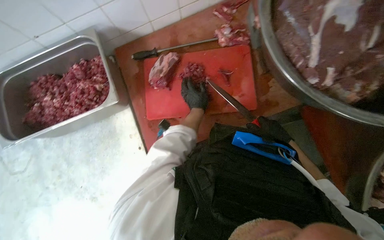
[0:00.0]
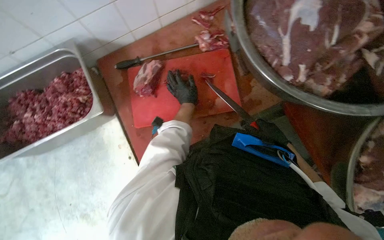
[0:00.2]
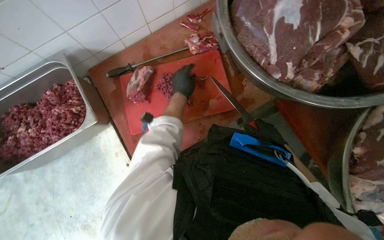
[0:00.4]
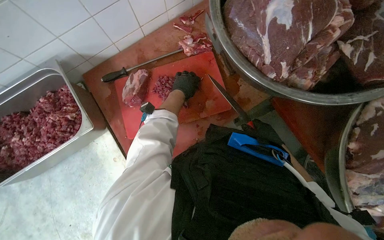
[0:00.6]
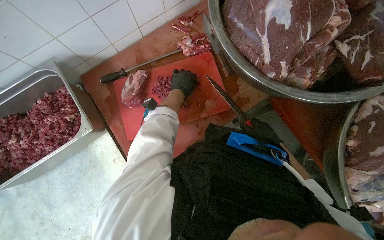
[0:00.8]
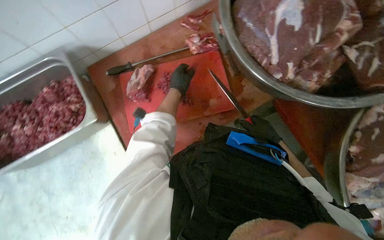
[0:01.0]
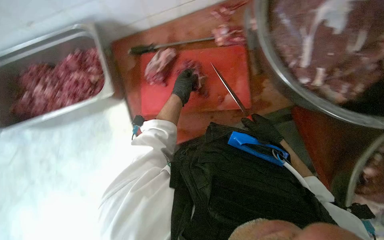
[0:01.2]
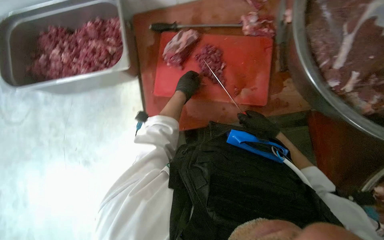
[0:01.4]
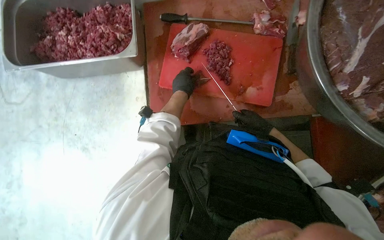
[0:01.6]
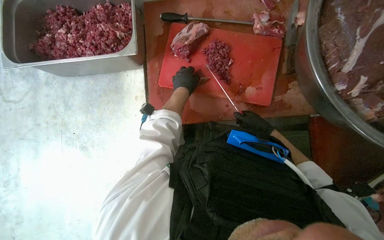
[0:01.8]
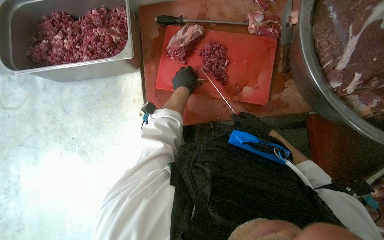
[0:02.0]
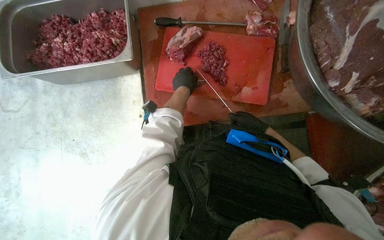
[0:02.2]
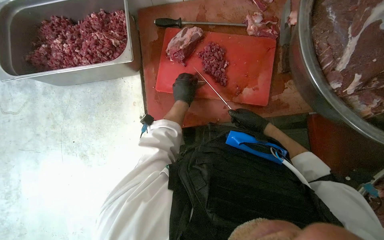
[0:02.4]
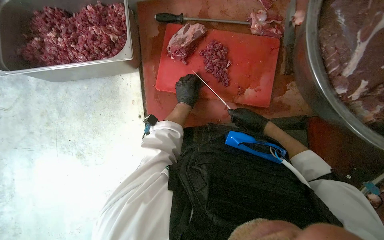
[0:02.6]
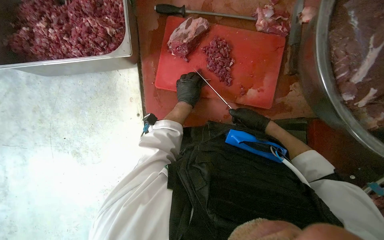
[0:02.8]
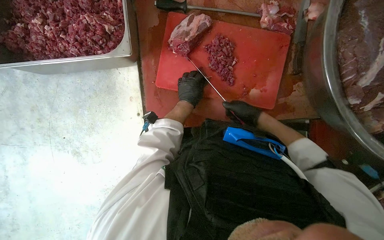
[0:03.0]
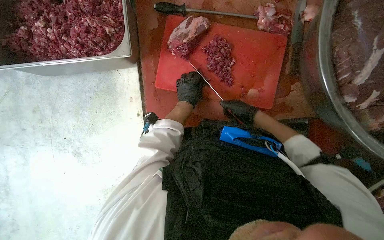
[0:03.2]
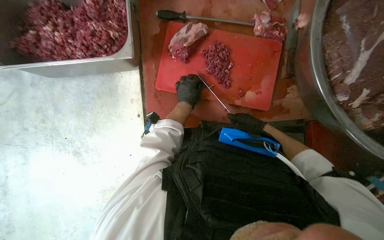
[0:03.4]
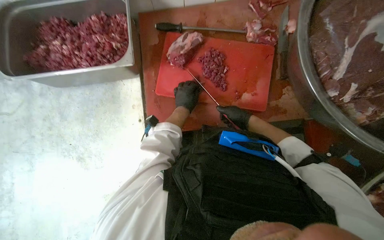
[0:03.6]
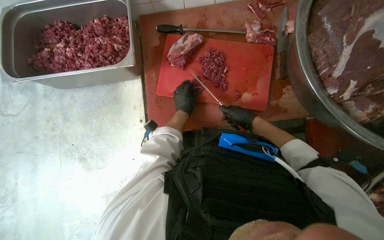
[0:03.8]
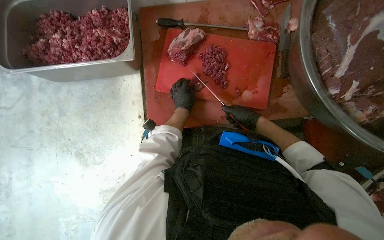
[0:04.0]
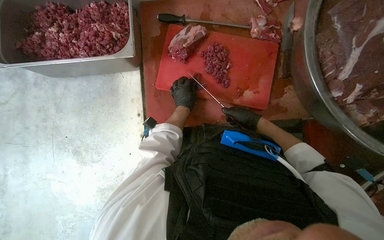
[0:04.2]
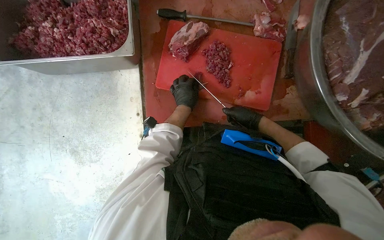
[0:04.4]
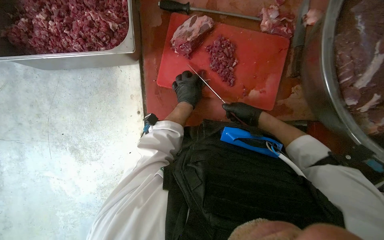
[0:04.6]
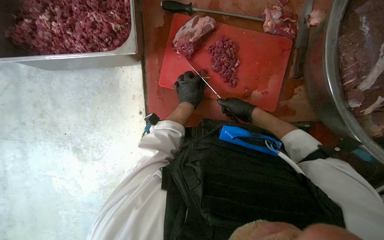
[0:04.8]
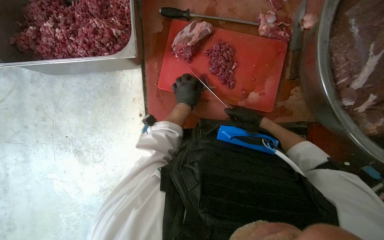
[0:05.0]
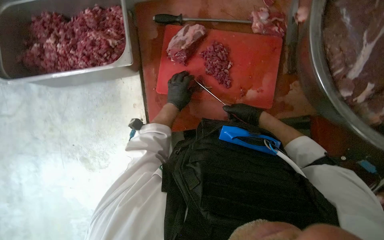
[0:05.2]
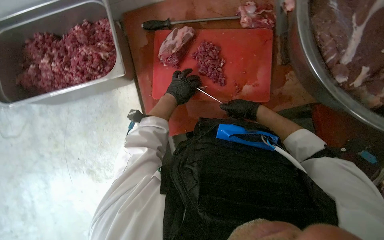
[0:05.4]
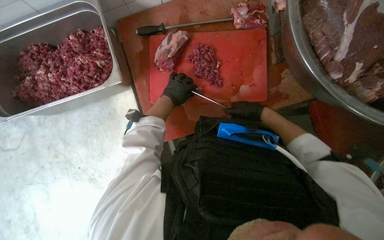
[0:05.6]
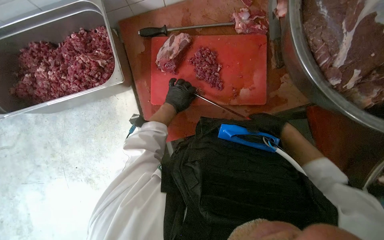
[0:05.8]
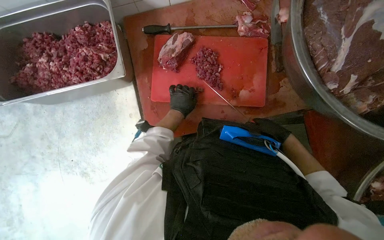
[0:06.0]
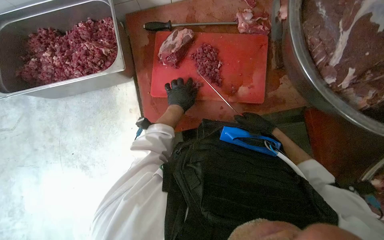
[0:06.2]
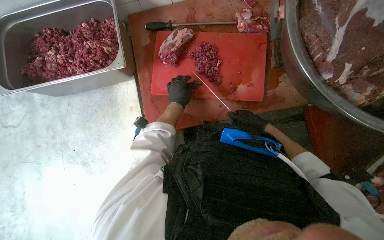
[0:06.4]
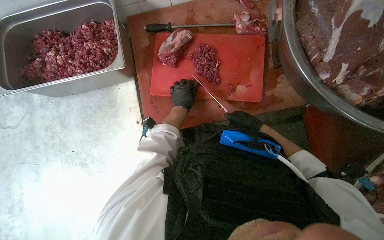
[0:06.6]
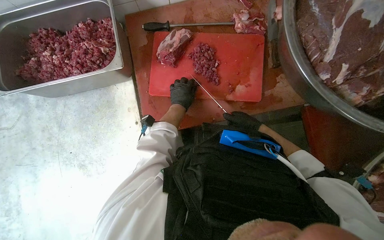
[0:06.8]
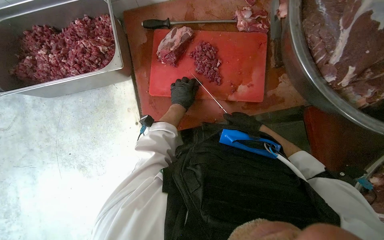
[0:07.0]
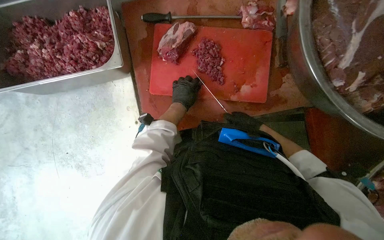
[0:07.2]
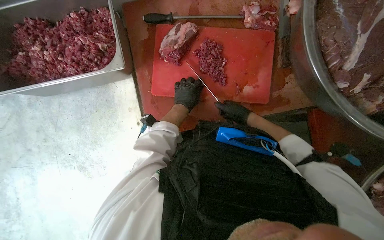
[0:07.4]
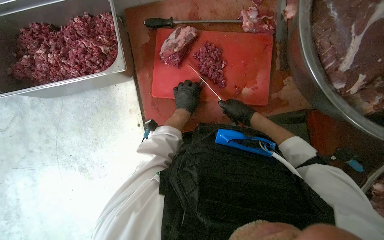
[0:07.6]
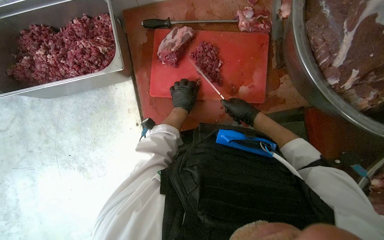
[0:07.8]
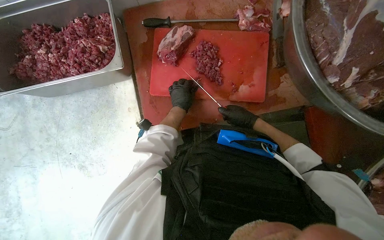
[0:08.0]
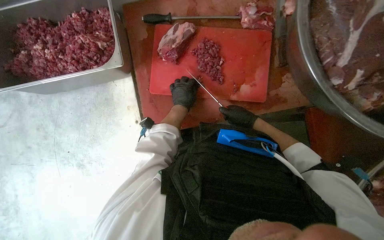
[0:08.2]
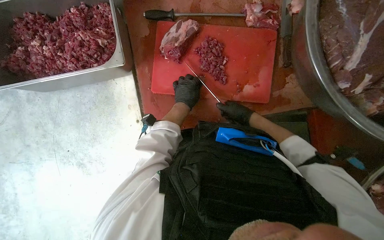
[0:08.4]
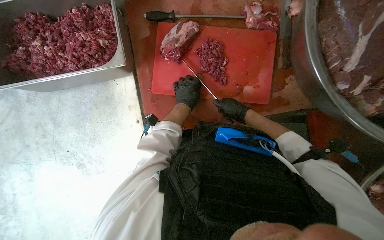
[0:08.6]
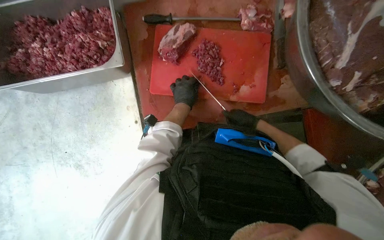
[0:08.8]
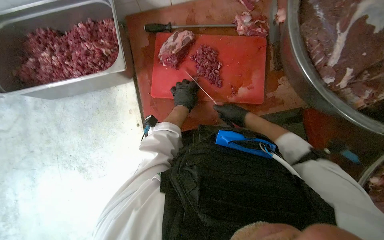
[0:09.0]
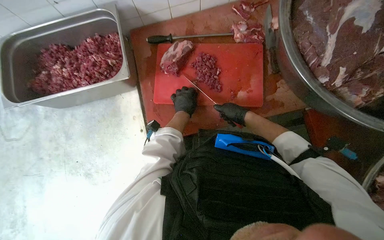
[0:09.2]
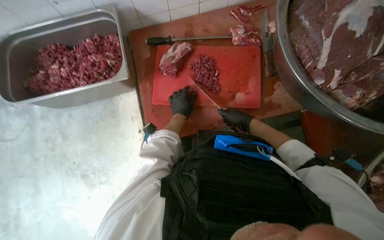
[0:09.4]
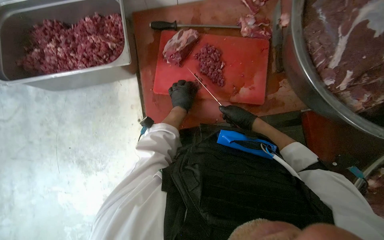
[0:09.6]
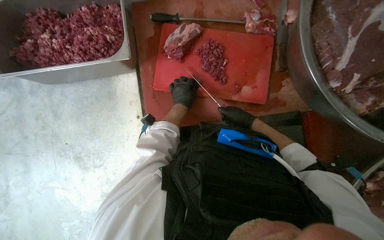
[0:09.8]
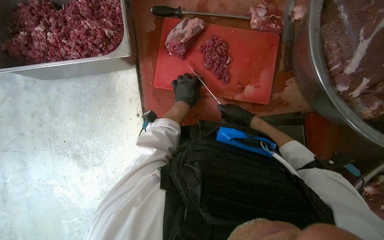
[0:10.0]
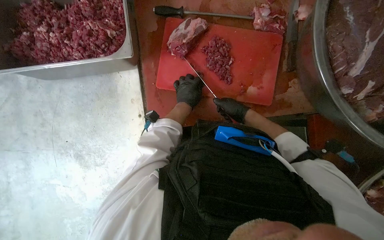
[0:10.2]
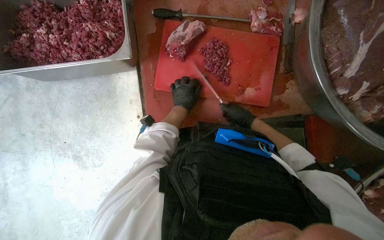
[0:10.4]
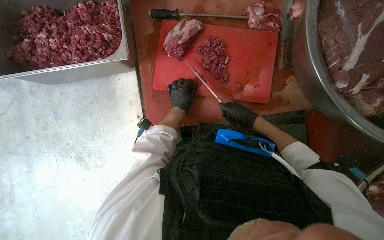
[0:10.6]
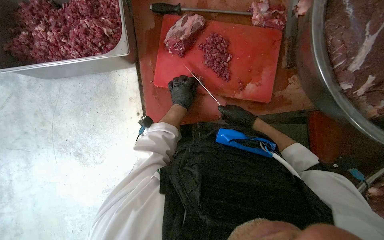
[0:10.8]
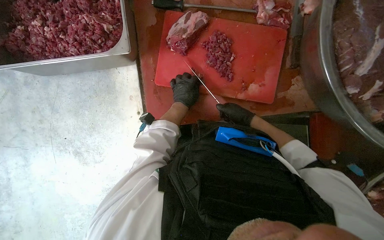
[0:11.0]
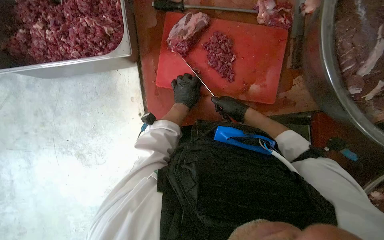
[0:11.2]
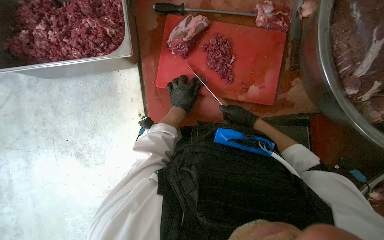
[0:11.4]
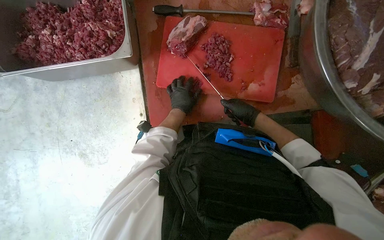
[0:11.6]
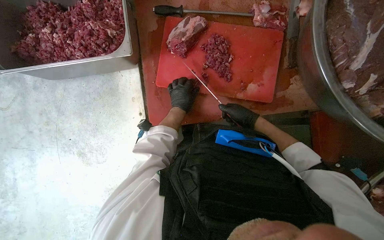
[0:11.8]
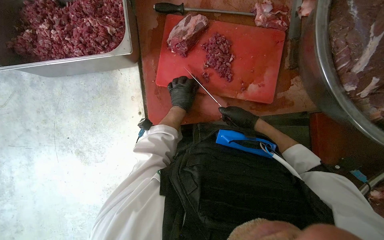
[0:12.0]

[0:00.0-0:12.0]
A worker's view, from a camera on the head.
Job: preparing food.
The whole recording: Cutting meat on a board. The worker cuts pieces of meat on a red chopping board with a knife.
1.6 to 4.4 s: The hands are busy where they are.
4.4 to 6.0 s: The right hand heads to the right, covering some 10 cm.
6.0 to 7.6 s: The right hand shifts roughly 15 cm to the left and up the picture.
7.6 to 12.0 s: The hands stay close to where they were, moving slightly.

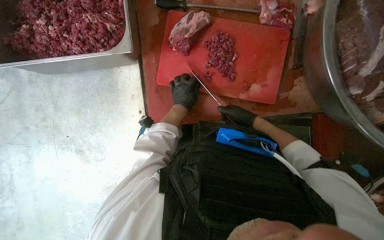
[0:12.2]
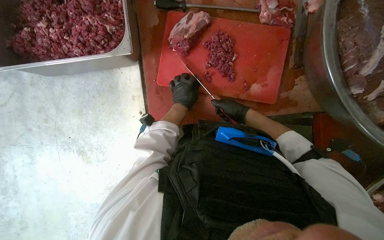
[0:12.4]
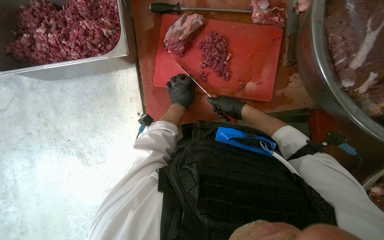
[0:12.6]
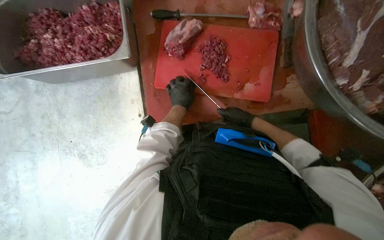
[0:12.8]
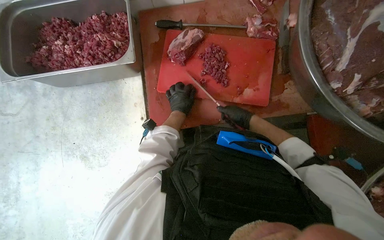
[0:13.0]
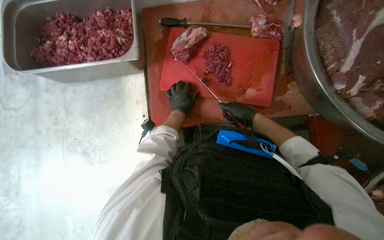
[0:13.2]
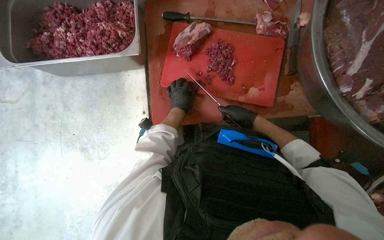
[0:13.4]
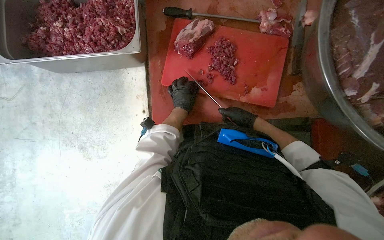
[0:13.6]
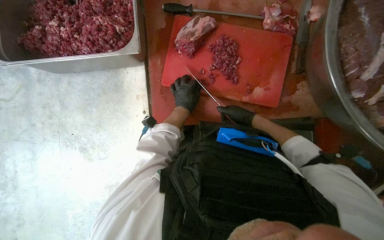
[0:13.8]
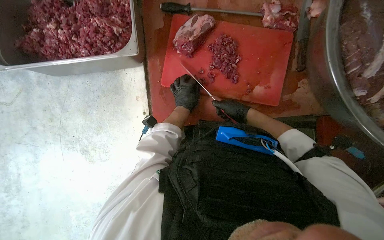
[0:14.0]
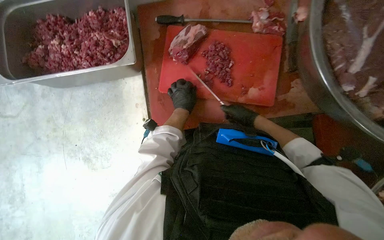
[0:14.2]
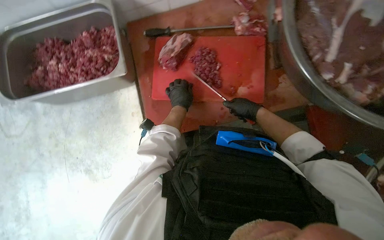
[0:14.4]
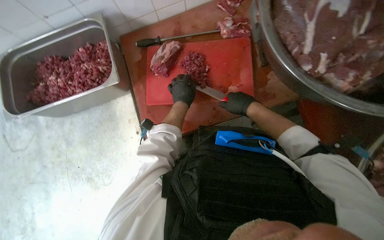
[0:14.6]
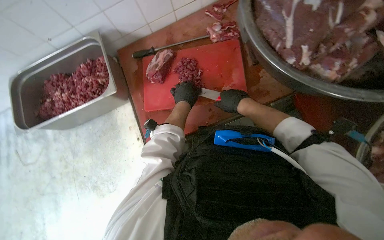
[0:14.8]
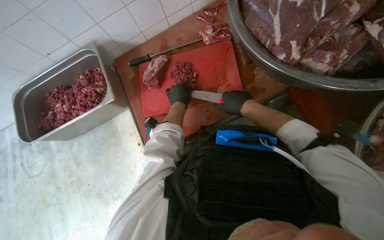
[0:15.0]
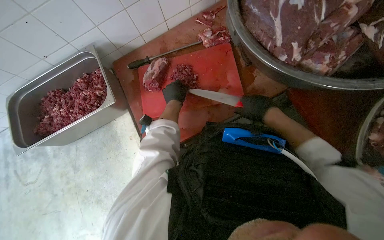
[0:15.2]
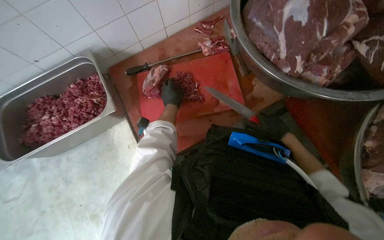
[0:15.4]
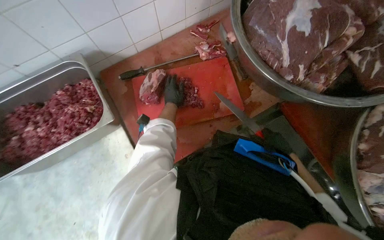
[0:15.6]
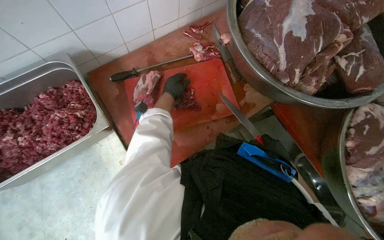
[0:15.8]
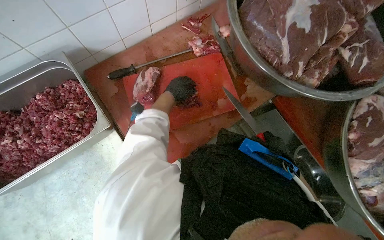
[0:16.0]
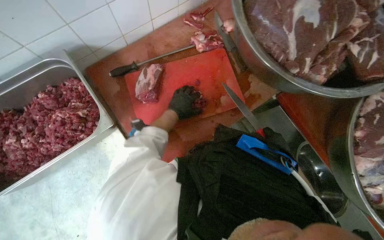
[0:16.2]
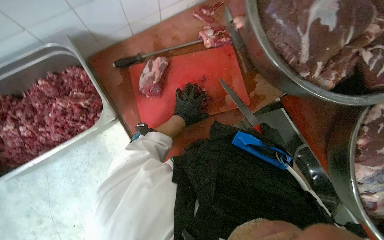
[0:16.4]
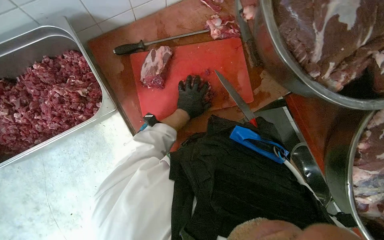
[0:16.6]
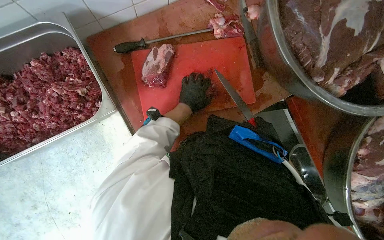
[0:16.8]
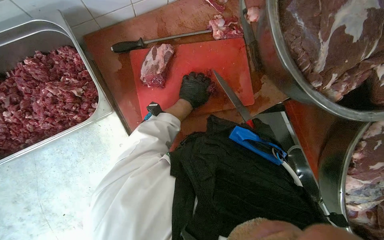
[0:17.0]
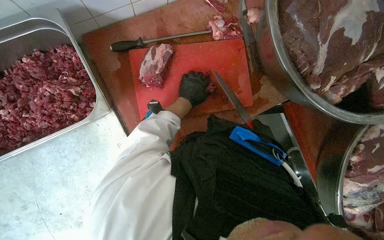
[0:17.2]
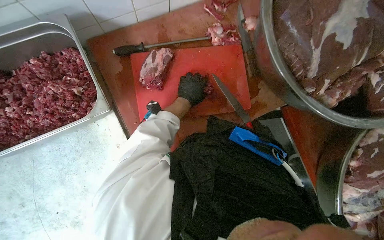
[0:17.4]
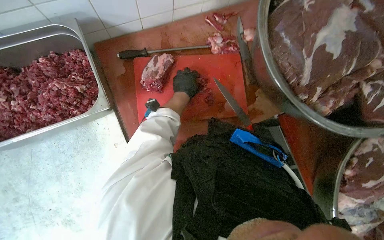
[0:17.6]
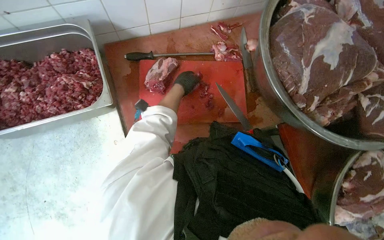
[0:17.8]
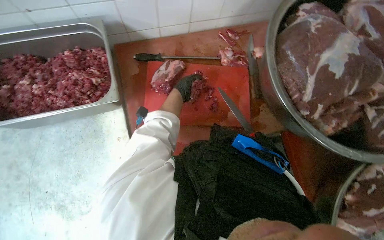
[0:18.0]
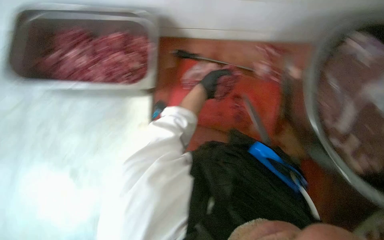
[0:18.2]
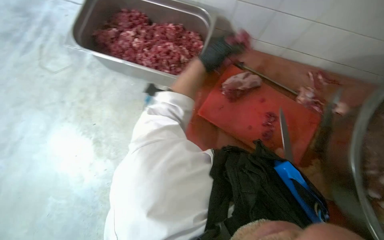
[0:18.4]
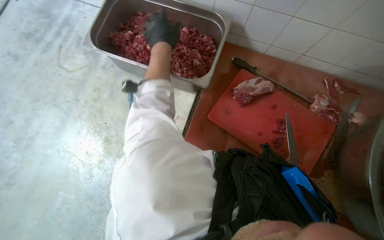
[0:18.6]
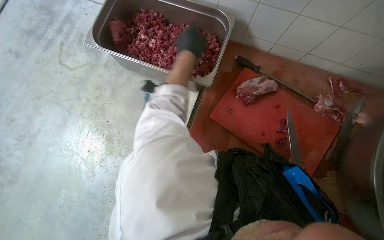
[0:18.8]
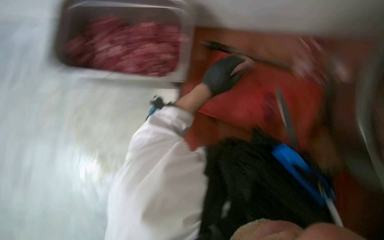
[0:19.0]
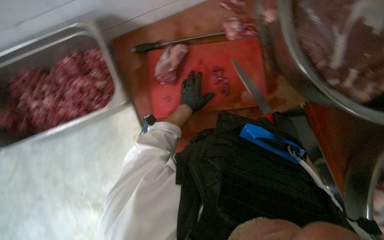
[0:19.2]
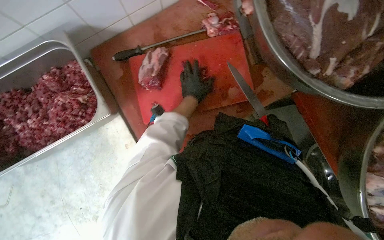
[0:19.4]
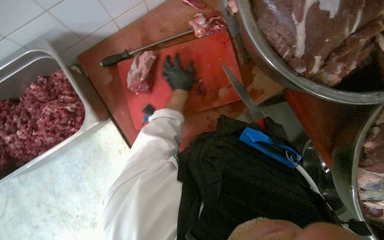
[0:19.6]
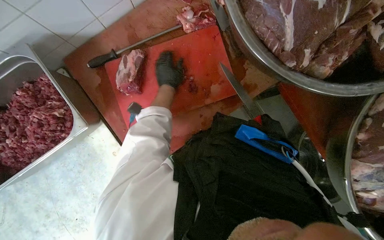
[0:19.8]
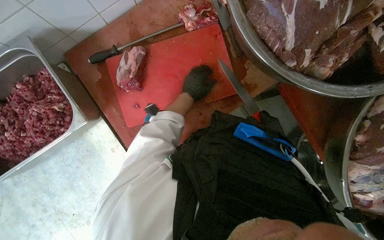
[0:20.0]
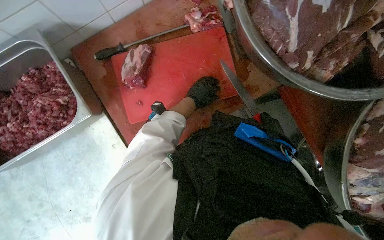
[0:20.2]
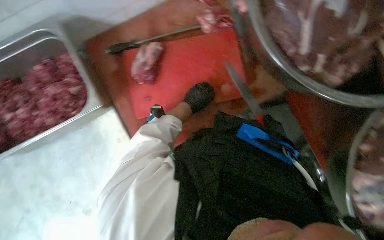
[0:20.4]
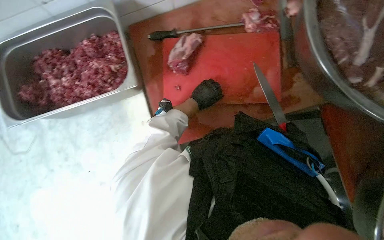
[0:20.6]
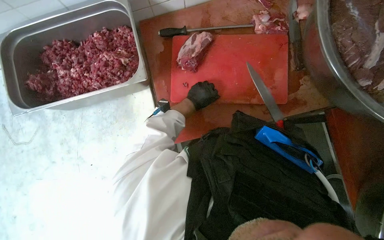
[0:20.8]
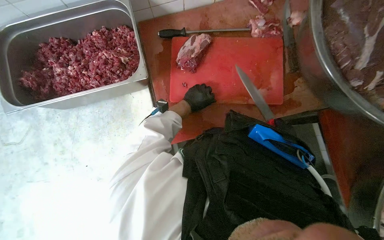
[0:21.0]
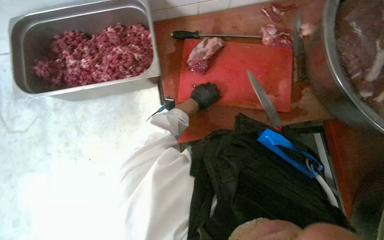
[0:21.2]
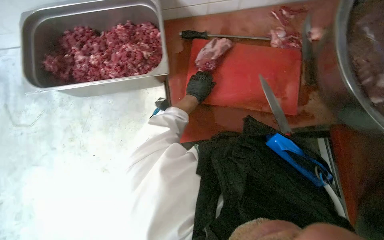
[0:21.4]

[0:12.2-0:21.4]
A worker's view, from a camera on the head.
Job: preparing food.
The whole recording: Cutting meat on a board. The worker cuts pieces of meat on a red chopping board with a knife.
12.2 to 13.8 s: The hands stay close to where they were, moving slightly.
13.8 to 15.2 s: The view tips upward by approximately 15 degrees. The right hand shifts roughly 15 cm nearer to the camera.
15.2 to 16.8 s: The camera is aimed some 20 degrees further to the right.
16.8 to 18.4 s: The head turns to the left by some 45 degrees. The wearer looks approximately 15 degrees further upward.
18.4 to 19.8 s: The scene turns roughly 35 degrees counterclockwise in the picture. The left hand heads farther from the camera, covering some 15 cm, and reaches approximately 10 cm down the picture, then returns.
19.8 to 21.4 s: The scene turns approximately 30 degrees clockwise in the picture.
